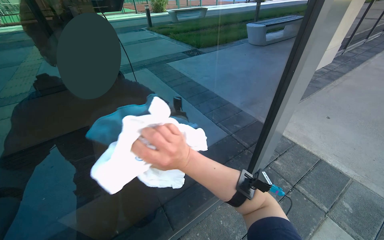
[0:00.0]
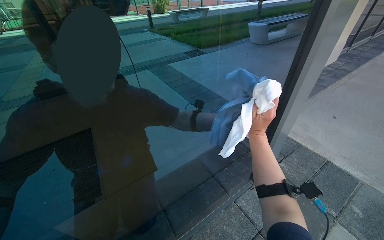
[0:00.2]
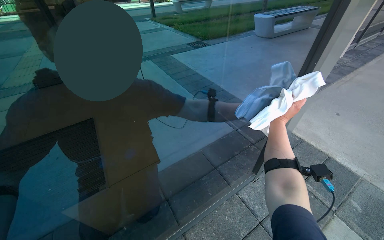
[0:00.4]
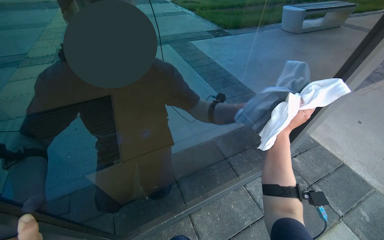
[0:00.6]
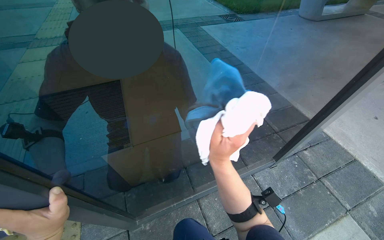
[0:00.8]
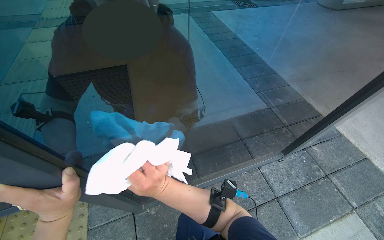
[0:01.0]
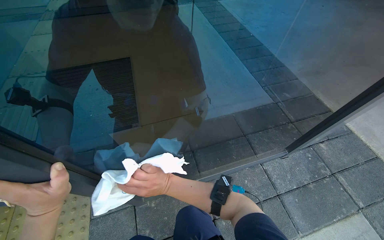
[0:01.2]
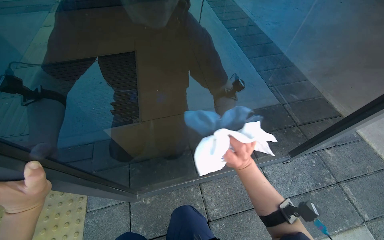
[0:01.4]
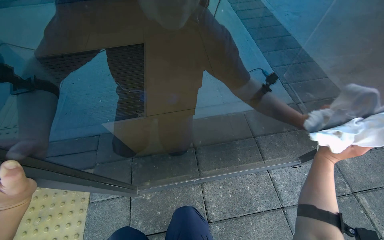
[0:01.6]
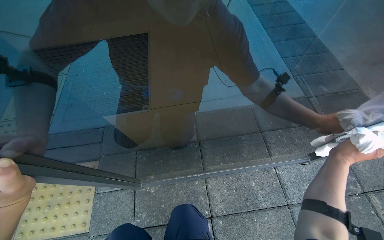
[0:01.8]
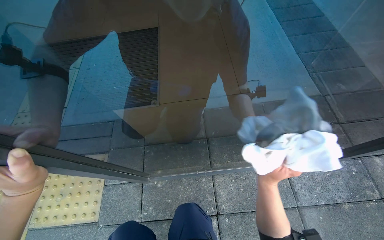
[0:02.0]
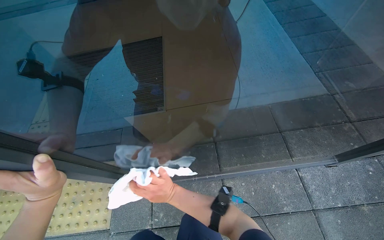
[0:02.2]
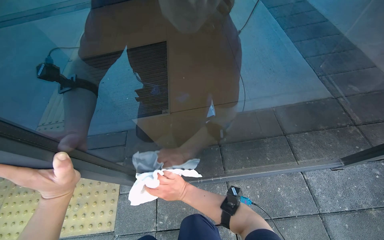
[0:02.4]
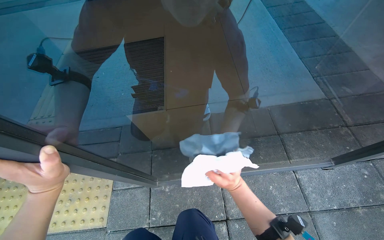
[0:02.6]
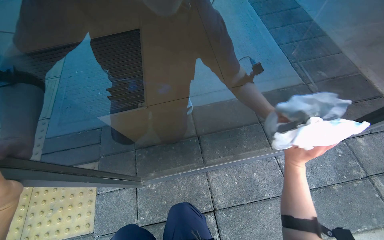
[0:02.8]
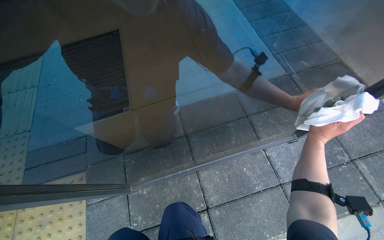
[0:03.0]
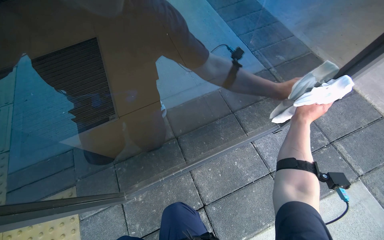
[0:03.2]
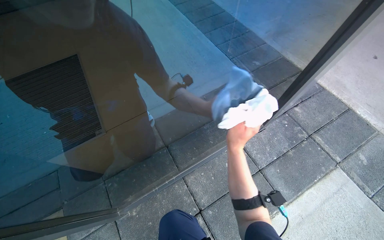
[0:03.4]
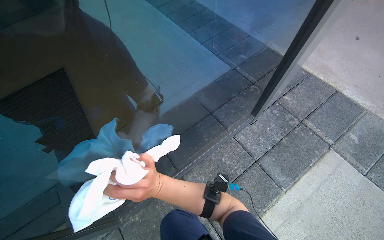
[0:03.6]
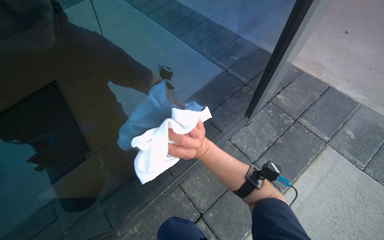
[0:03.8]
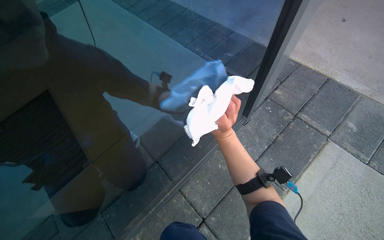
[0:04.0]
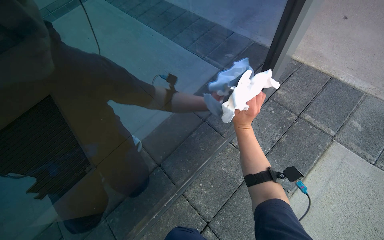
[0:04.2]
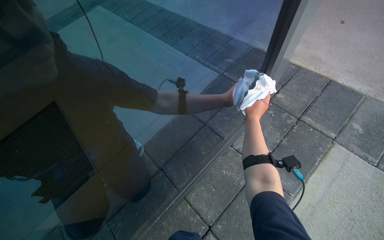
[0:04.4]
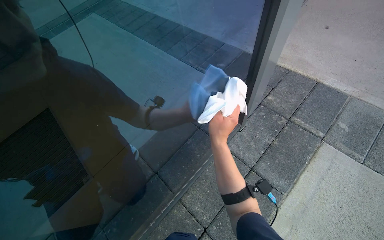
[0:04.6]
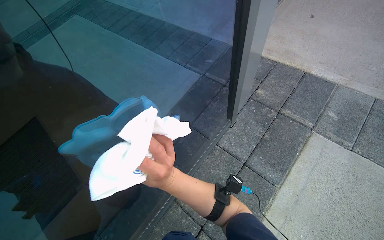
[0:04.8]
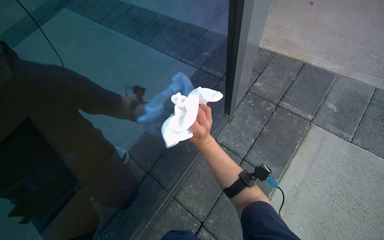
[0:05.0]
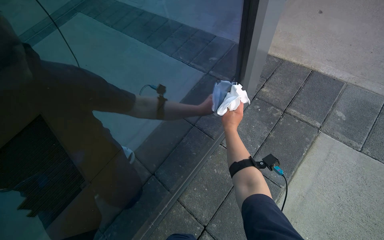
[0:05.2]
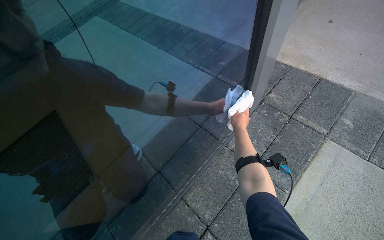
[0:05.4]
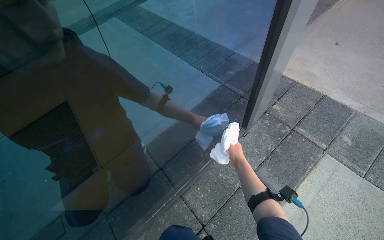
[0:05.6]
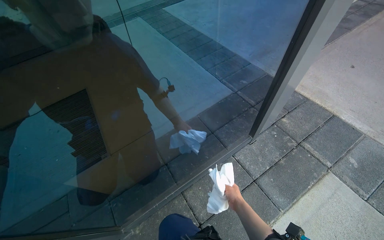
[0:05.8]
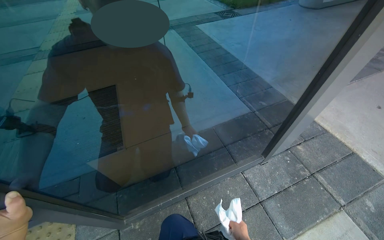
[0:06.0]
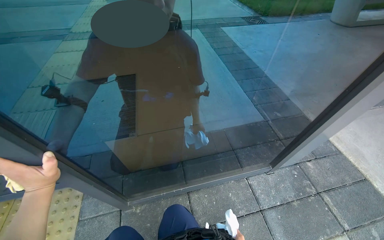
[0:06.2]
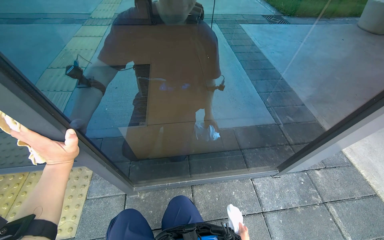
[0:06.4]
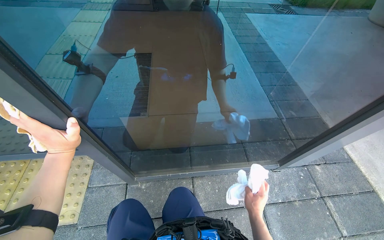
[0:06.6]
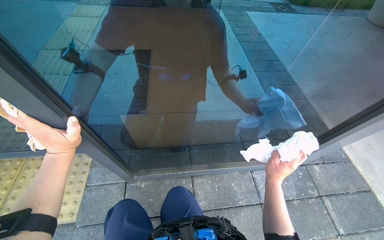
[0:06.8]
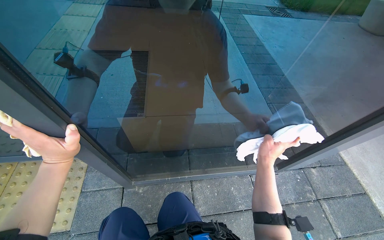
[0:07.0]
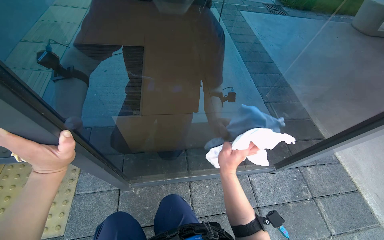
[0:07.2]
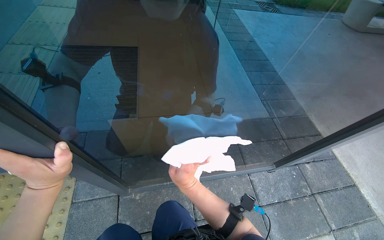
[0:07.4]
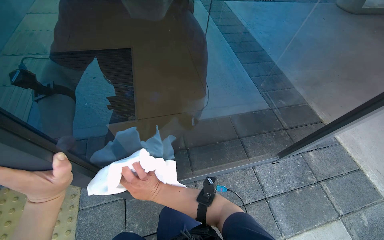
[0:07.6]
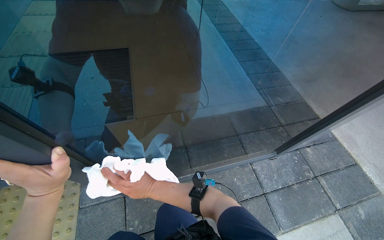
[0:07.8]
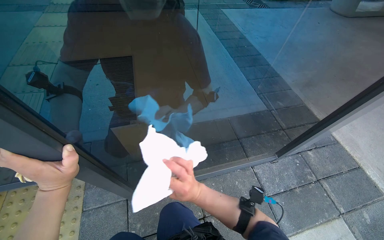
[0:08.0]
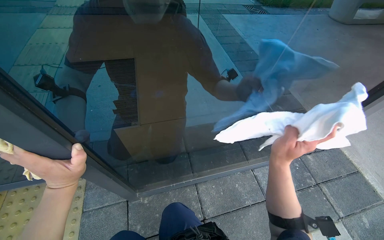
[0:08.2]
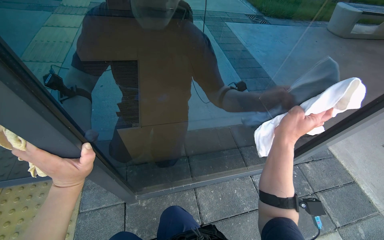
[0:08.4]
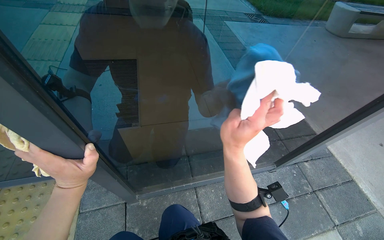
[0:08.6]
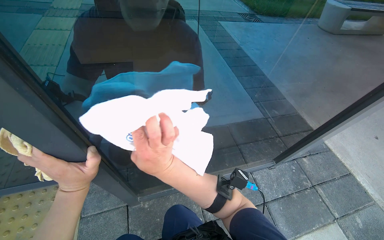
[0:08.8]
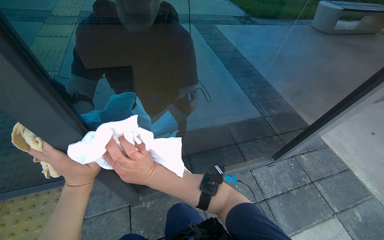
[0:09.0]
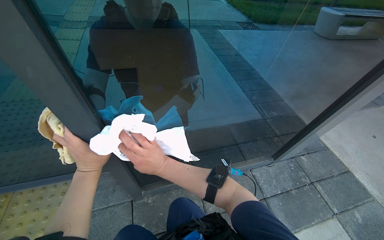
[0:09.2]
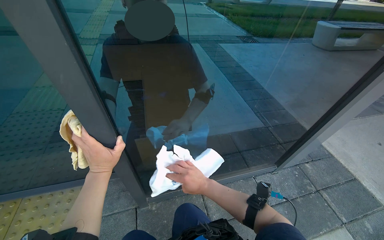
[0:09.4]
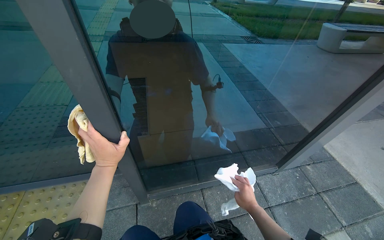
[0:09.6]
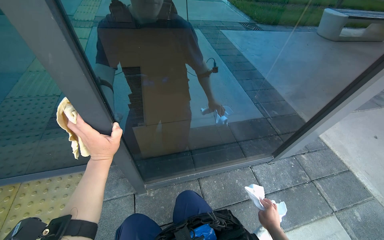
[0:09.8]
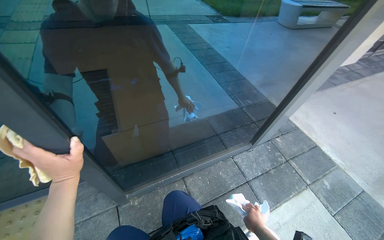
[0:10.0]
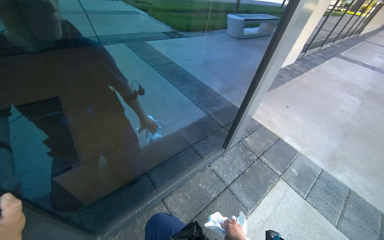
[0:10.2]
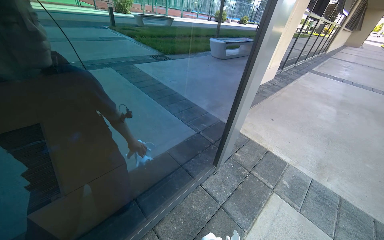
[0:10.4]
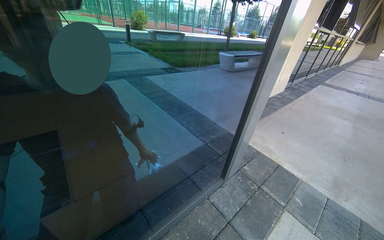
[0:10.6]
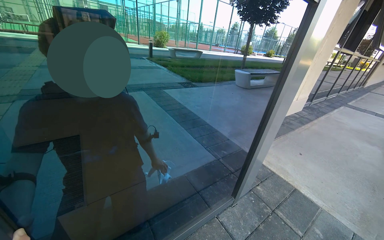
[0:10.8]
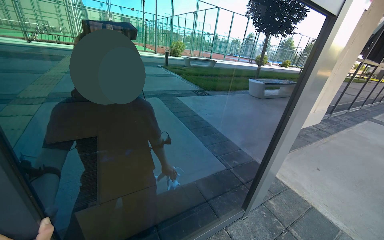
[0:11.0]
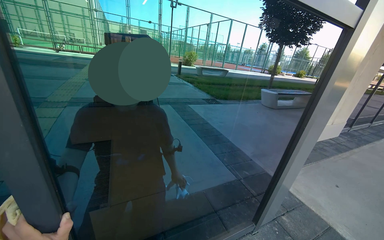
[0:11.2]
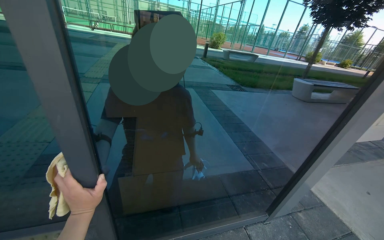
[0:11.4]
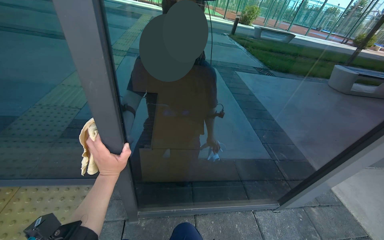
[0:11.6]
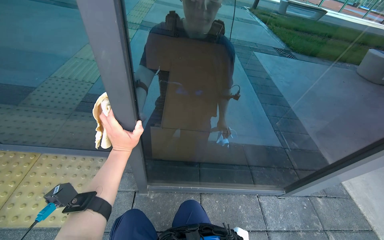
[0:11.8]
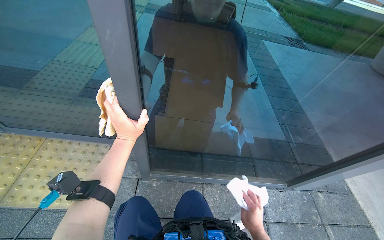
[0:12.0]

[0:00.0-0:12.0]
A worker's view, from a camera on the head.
Job: cleaning windows.
The whole recording: Cleaning glass door. The worker cleans the glass door using a squeegee and then wipes it with a cloth, also cleaning the door handle.
0:00.0 to 0:01.6: The head turns to the left by about 25 degrees. The wearer looks about 20 degrees further downward.
0:03.0 to 0:04.4: The scene turns approximately 25 degrees counterclockwise in the picture. The right hand goes roughly 10 cm farther from the camera.
0:09.0 to 0:10.4: The wearer looks approximately 25 degrees further to the right.
0:10.4 to 0:12.0: The wearer looks approximately 45 degrees further to the left.

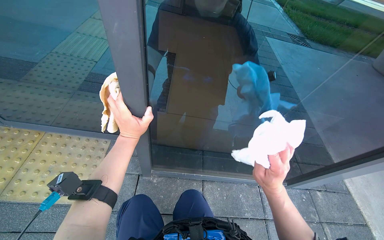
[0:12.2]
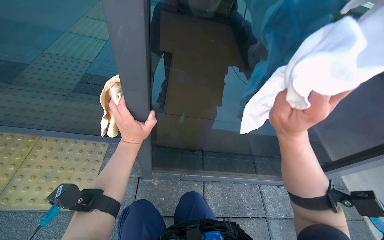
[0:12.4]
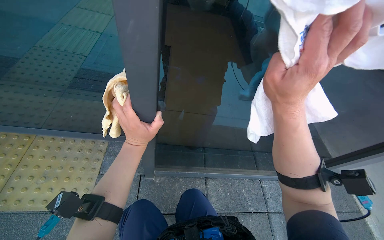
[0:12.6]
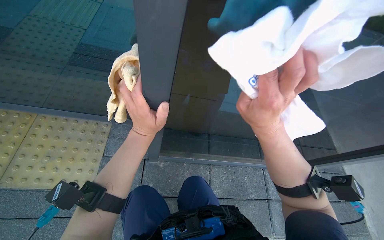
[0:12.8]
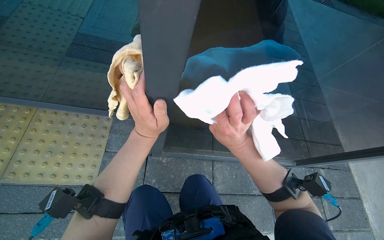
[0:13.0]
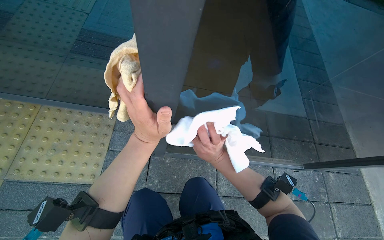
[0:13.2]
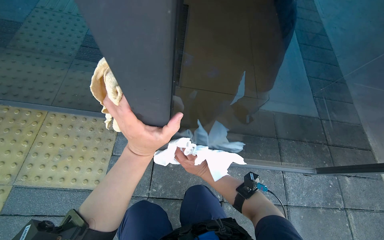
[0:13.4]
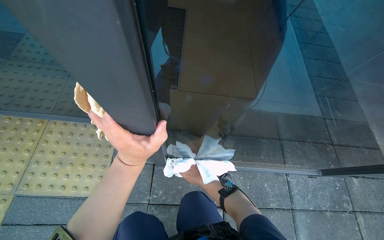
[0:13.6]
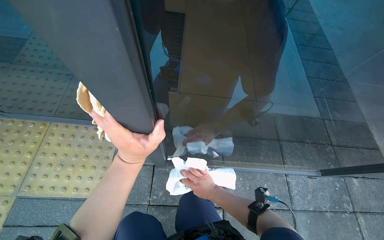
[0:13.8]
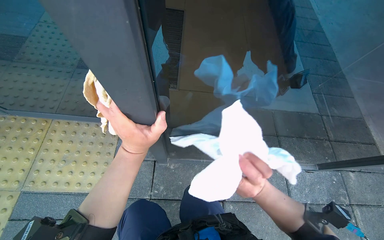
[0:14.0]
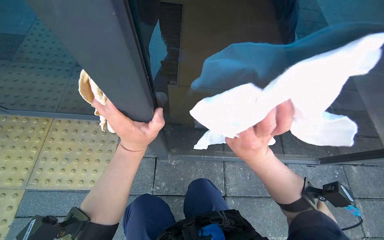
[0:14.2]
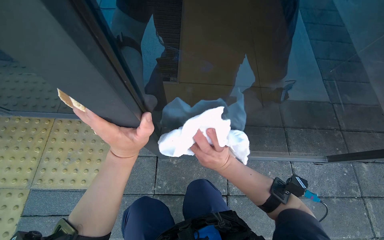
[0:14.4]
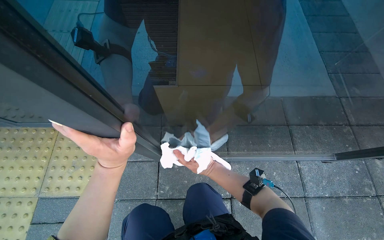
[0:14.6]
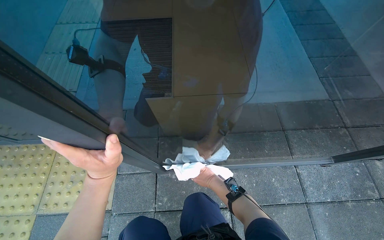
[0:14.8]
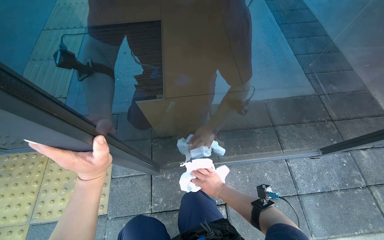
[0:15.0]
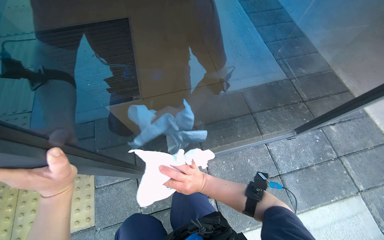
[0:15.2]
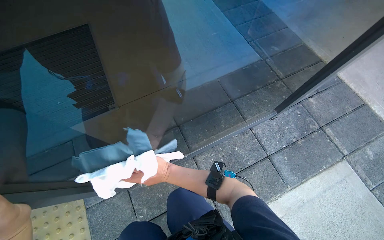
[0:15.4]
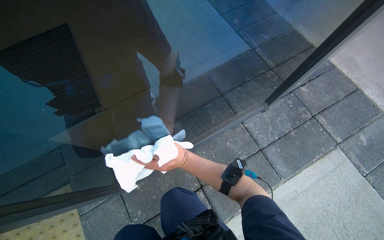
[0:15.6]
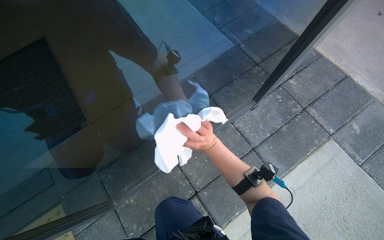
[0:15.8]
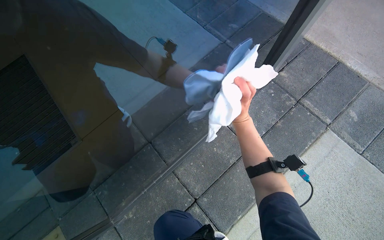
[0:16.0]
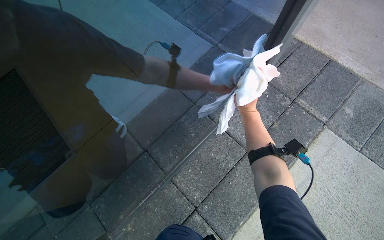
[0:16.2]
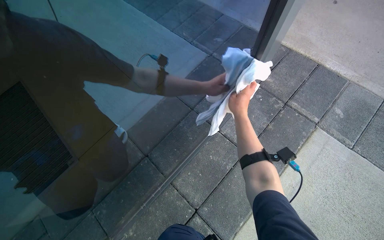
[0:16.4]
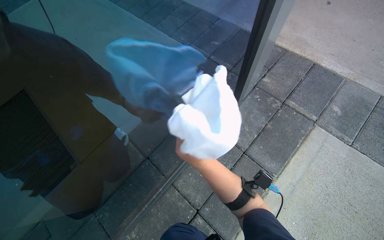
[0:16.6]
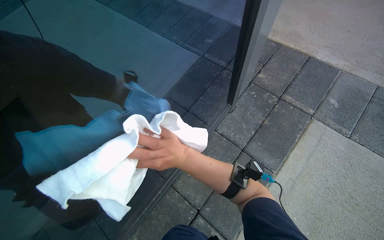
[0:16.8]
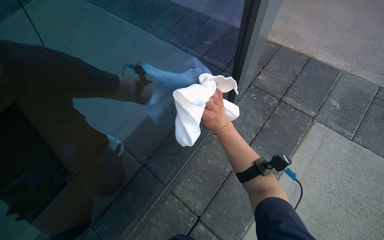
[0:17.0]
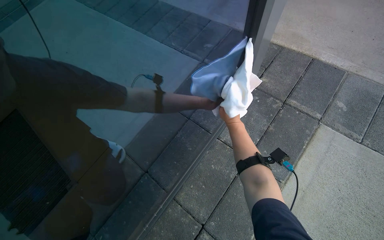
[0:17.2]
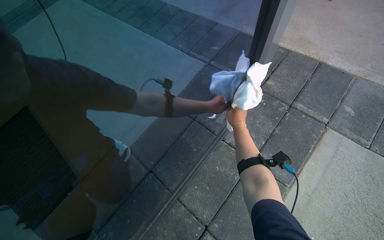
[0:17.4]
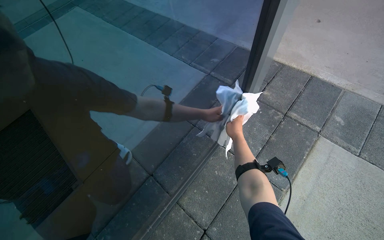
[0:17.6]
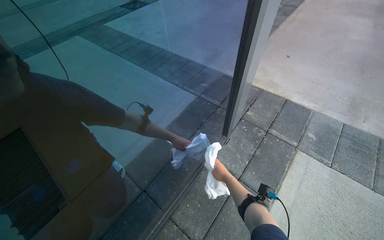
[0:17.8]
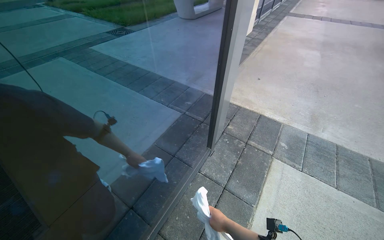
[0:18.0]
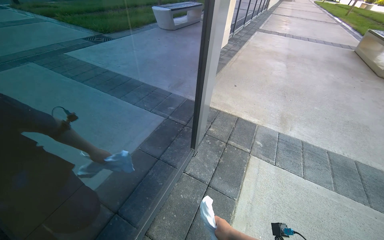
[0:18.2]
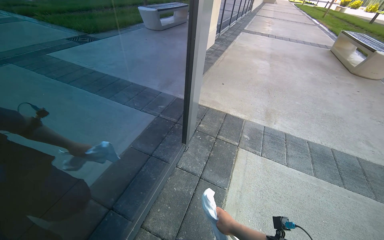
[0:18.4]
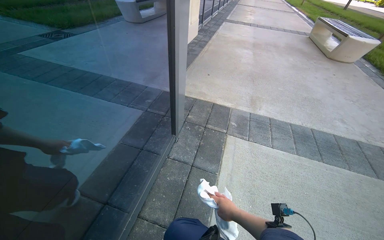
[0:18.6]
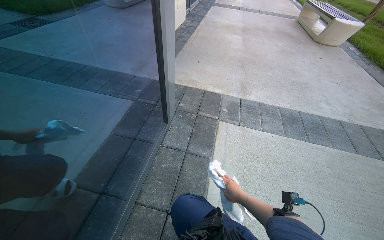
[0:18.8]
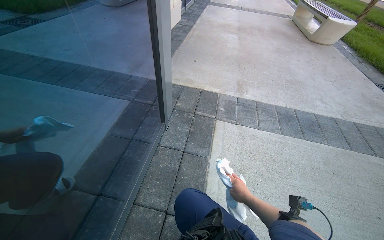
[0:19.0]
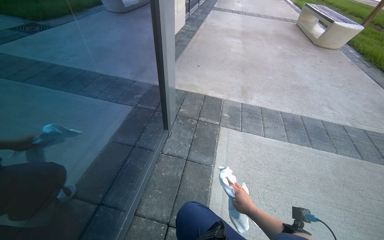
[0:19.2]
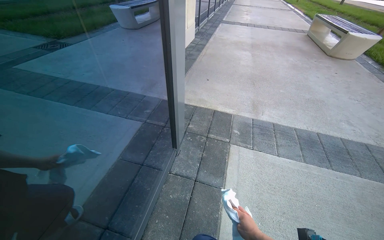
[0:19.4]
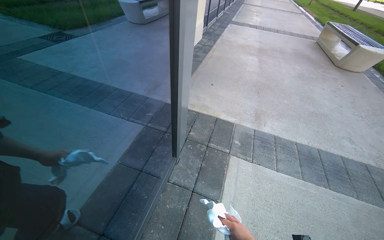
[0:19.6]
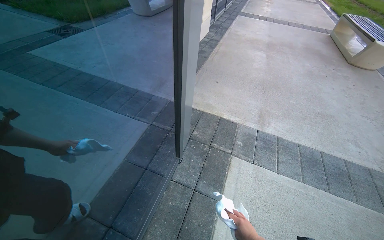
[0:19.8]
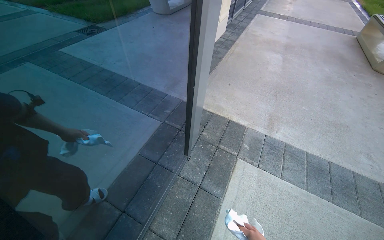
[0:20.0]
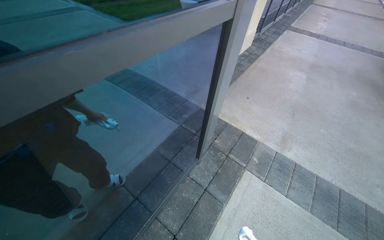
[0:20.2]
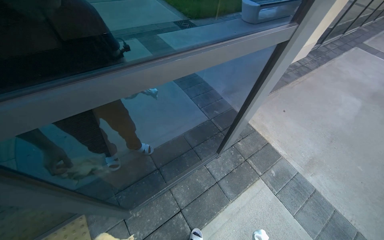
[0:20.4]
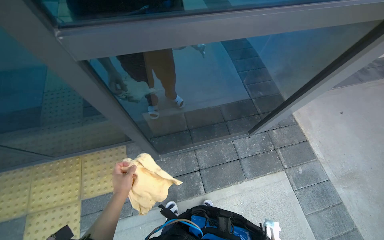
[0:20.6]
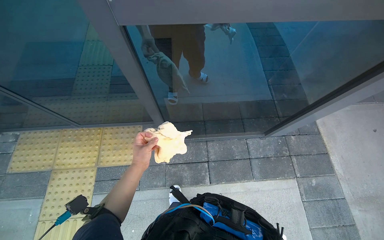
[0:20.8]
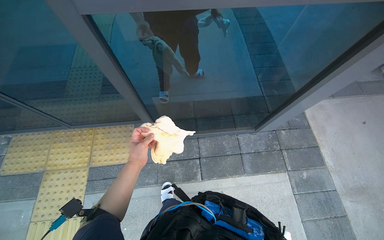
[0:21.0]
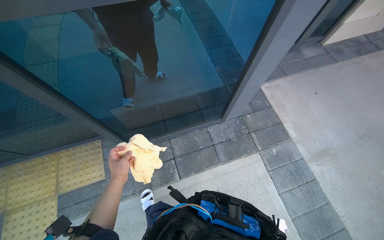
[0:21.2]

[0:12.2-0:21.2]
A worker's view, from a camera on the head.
Job: cleaning windows.
The whole recording: Cleaning glass door. The worker cleans the glass door using a squeegee and then wipes it with a cloth, also cleaning the door handle.
0:12.2 to 0:13.8: The right hand swings nearer and farther, some 35 cm each way, with 2 reversals.
0:13.8 to 0:15.2: The right hand moves nearer and farther over roughly 20 cm, changing direction 2 times.
0:15.2 to 0:16.6: Everything in view rotates about 35 degrees counterclockwise.
0:16.6 to 0:18.2: The camera is aimed about 15 degrees further to the right. The view tilts roughly 25 degrees upward.
0:19.8 to 0:21.2: The head turns to the left by roughly 50 degrees. The wearer looks some 10 degrees further downward.
